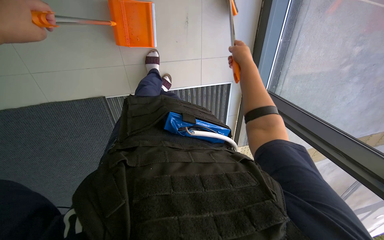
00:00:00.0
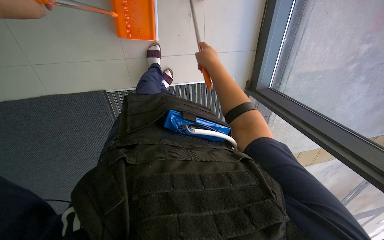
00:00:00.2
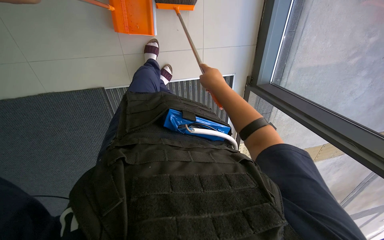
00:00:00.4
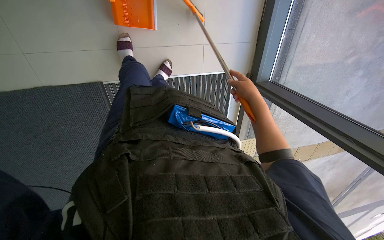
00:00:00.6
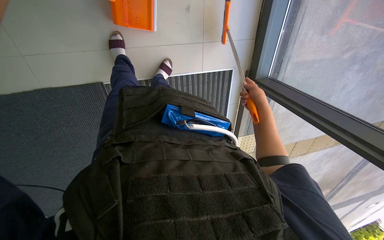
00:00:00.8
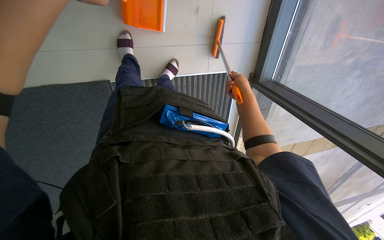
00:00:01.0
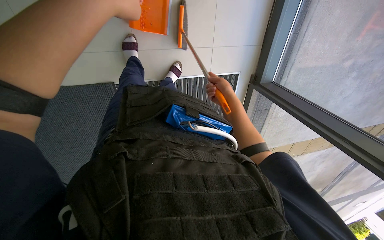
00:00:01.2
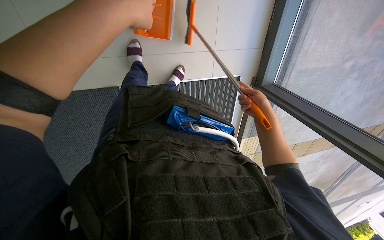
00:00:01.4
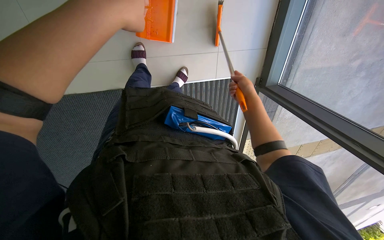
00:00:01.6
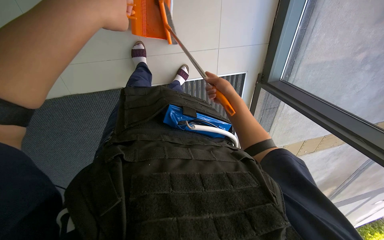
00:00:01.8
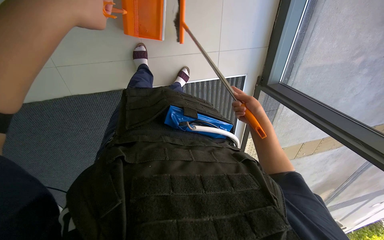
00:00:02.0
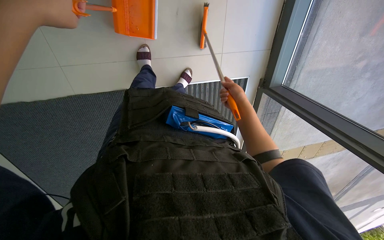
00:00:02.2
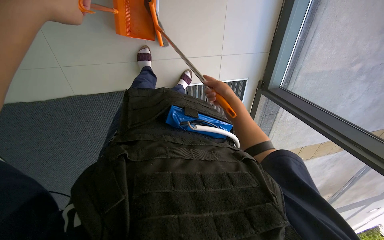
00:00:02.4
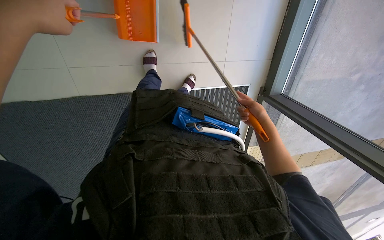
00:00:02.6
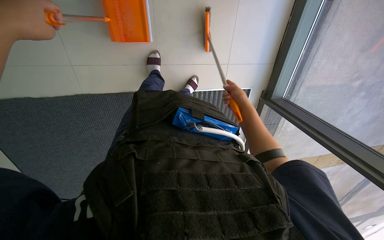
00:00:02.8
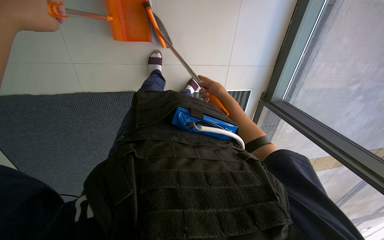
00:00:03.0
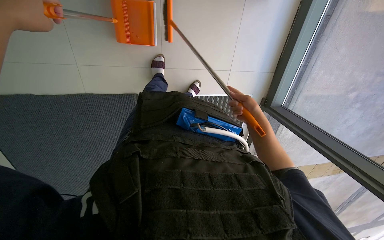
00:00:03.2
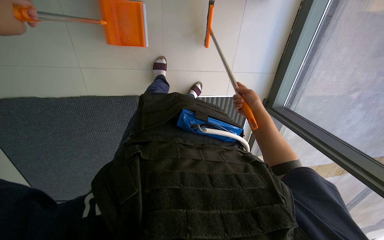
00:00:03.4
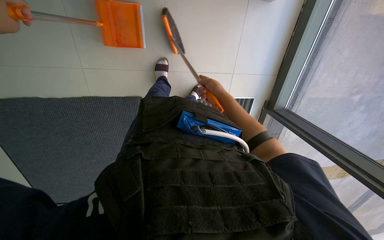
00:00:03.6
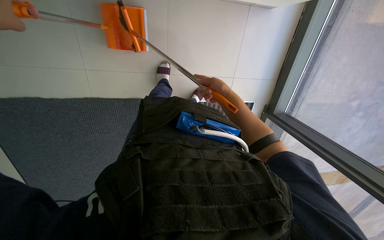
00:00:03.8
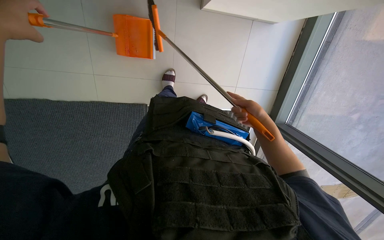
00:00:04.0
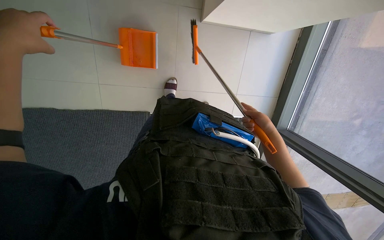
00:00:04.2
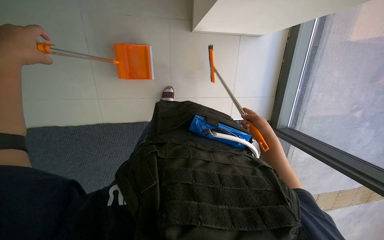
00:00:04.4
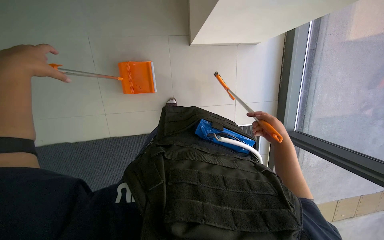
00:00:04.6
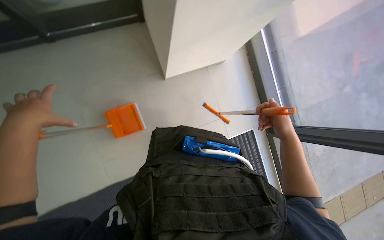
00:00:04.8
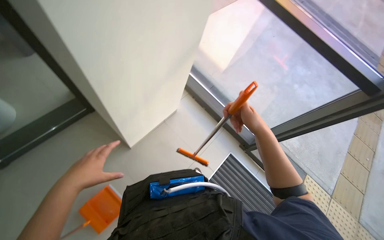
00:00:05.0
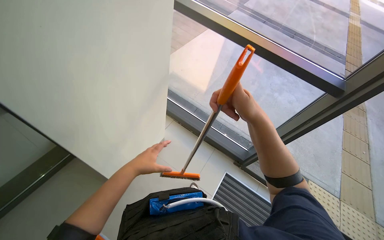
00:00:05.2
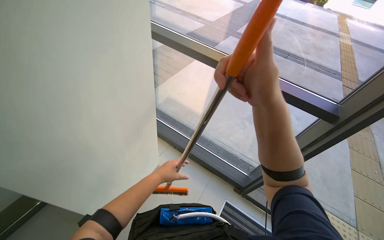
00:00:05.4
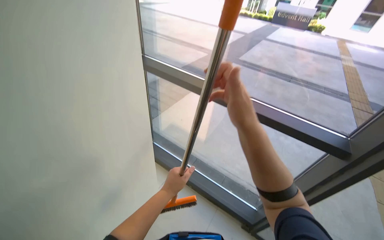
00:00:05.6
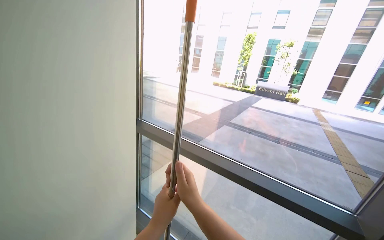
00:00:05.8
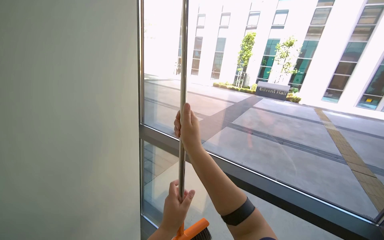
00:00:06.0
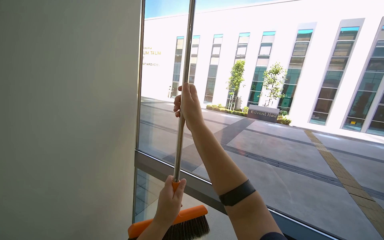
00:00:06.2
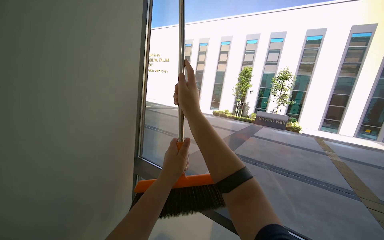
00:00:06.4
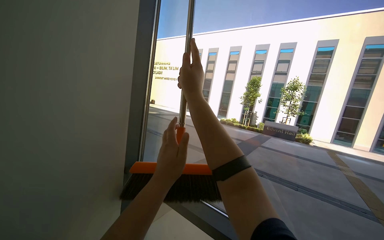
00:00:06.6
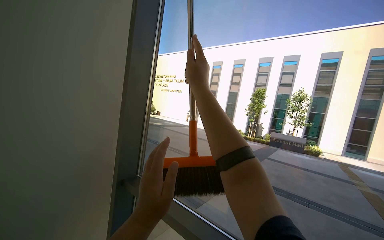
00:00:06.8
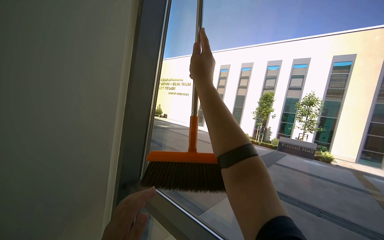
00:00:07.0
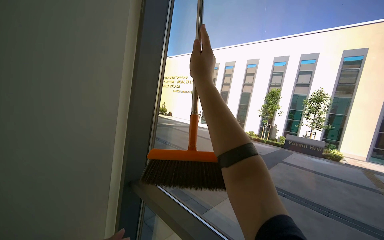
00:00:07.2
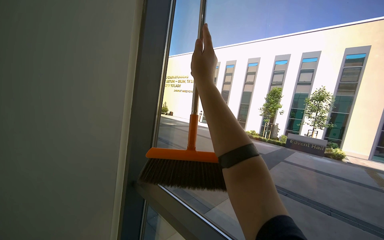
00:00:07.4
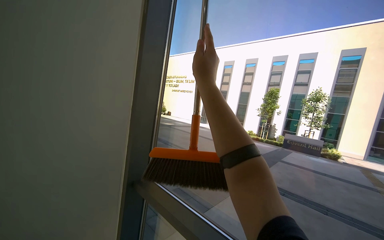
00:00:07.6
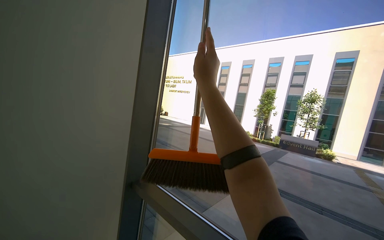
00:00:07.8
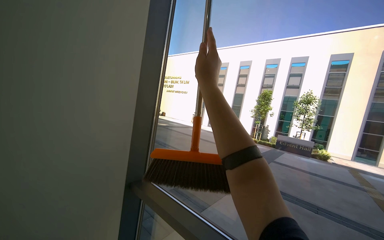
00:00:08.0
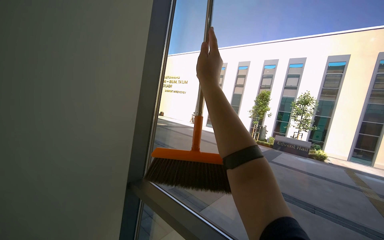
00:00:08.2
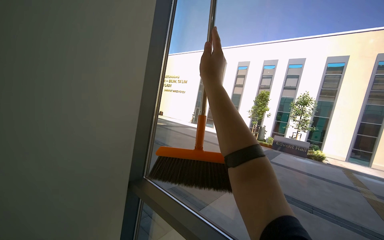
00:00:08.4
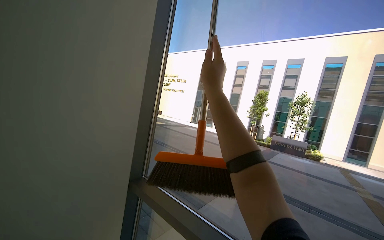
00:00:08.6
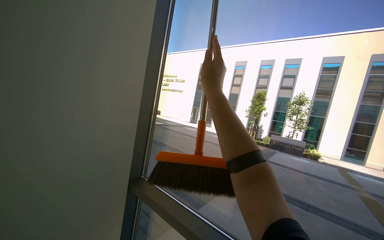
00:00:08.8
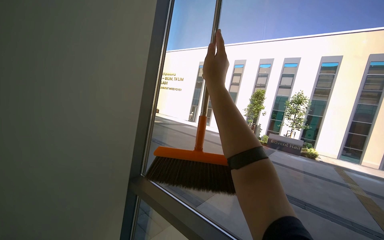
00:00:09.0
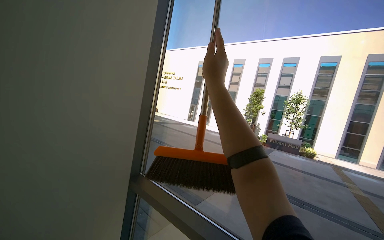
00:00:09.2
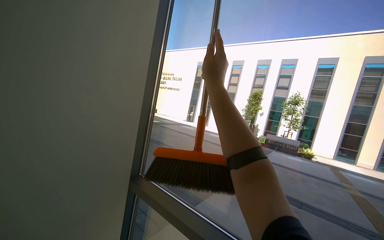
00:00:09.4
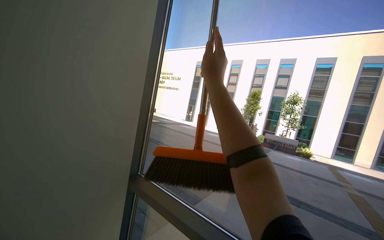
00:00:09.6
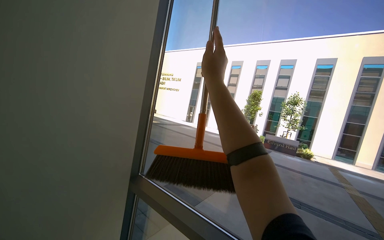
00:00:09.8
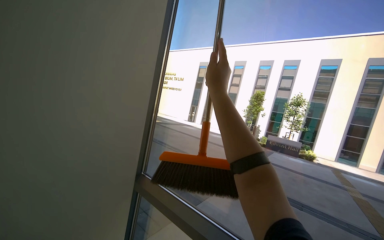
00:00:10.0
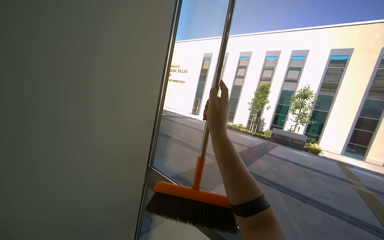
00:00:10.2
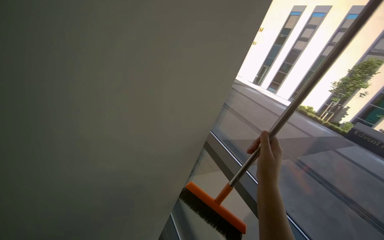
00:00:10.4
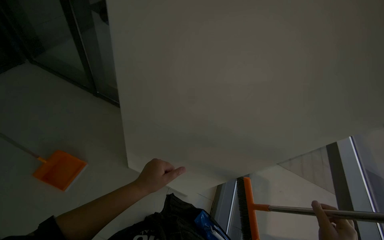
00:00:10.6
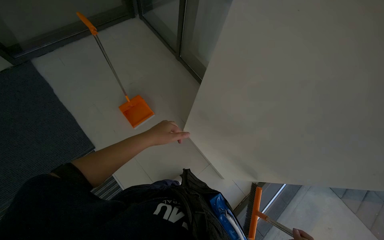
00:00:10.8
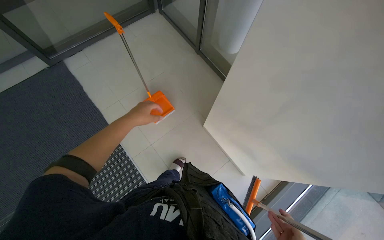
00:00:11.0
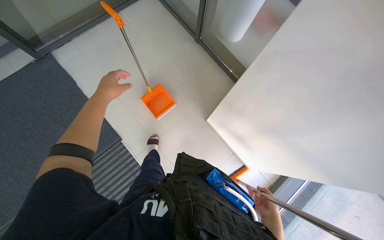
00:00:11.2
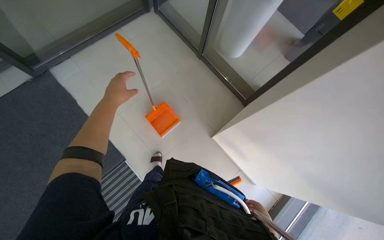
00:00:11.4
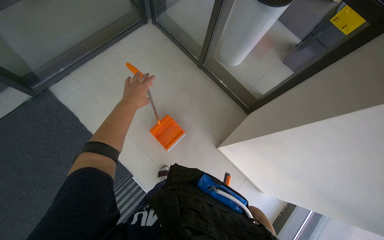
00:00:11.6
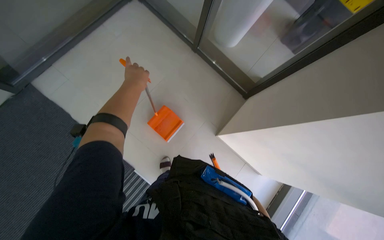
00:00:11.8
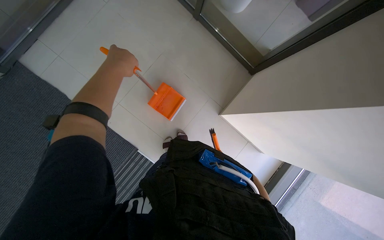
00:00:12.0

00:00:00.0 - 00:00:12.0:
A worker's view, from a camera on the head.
Job: sweeping floor.
The whole recording: Sweeping floor with broom and dustpan. The worker sweeps the floor with a broom and collects debris with a dustpan.
00:00:00.0 - 00:00:01.6: The right hand goes left and right, about 20 cm each way, reversing 3 times.
00:00:01.6 - 00:00:03.0: The right hand goes left and right, some 10 cm each way, reversing 4 times.
00:00:03.0 - 00:00:04.4: The wearer looks some 15 degrees further upward. The right hand swings left and right, approximately 15 cm each way, with 2 reversals.
00:00:04.4 - 00:00:06.0: The camera travels approximately 40 cm. The camera pitches upward, by about 75 degrees. The scene rotates counterclockwise by approximately 55 degrees.
00:00:06.0 - 00:00:07.6: The view tips upward by roughly 20 degrees. The right hand shifts approximately 25 cm up the picture.
00:00:09.0 - 00:00:10.4: The wearer's head swings roughly 25 degrees to the left. The camera pitches downward, by some 15 degrees.

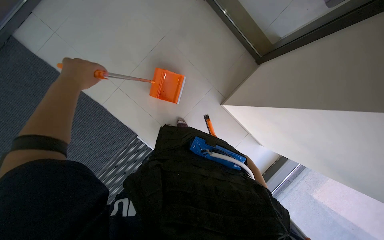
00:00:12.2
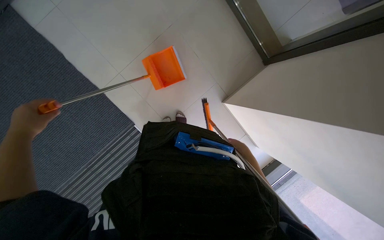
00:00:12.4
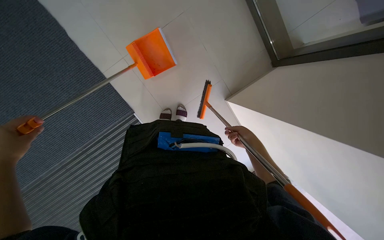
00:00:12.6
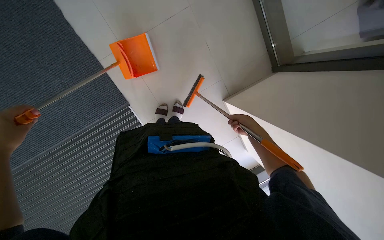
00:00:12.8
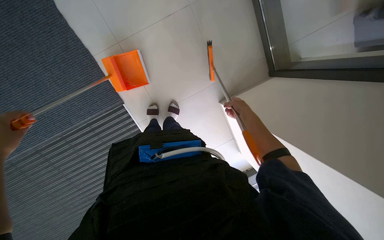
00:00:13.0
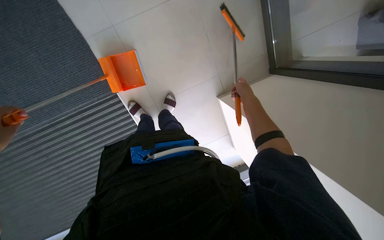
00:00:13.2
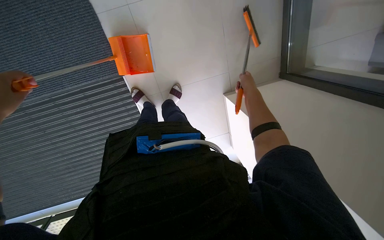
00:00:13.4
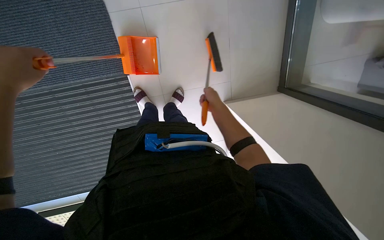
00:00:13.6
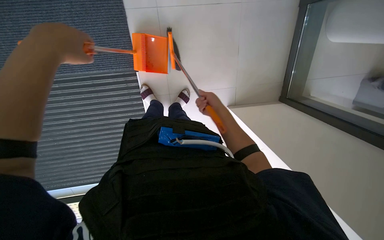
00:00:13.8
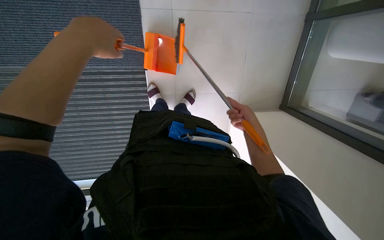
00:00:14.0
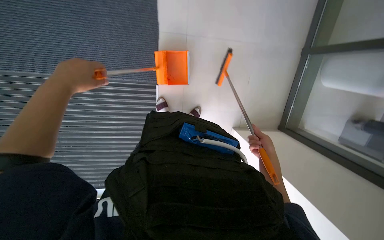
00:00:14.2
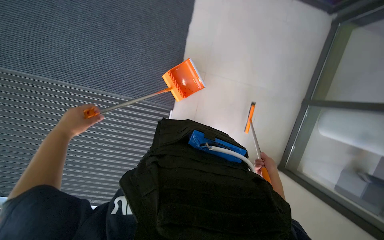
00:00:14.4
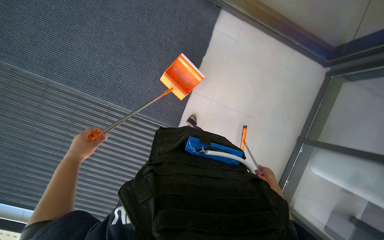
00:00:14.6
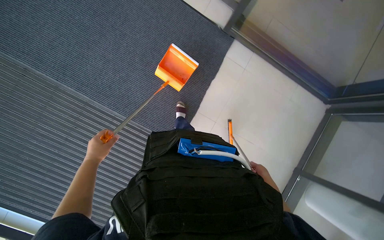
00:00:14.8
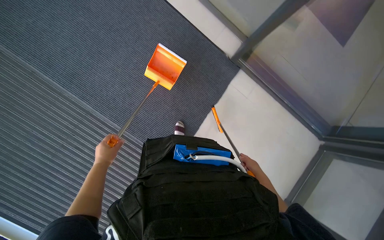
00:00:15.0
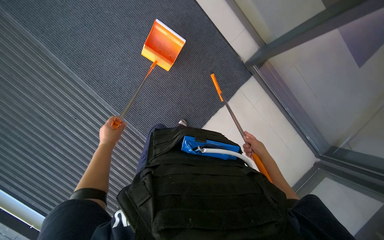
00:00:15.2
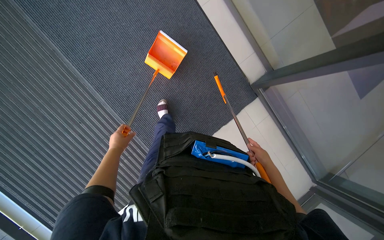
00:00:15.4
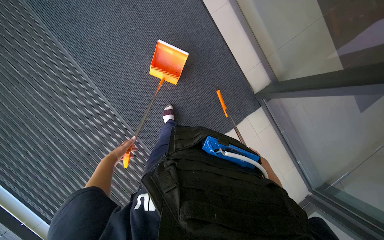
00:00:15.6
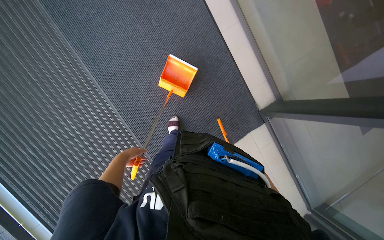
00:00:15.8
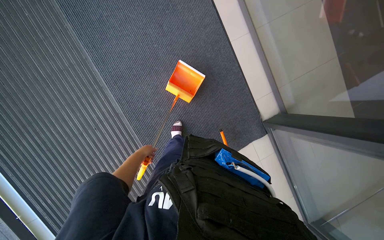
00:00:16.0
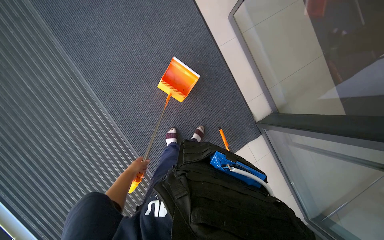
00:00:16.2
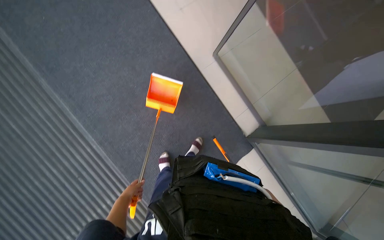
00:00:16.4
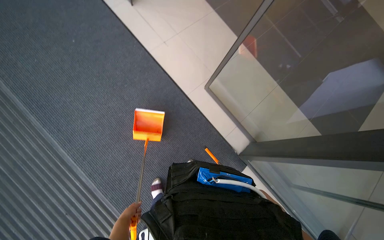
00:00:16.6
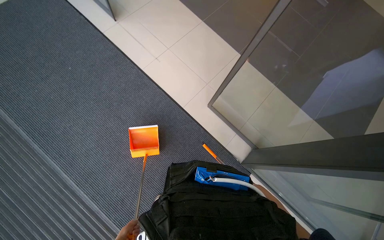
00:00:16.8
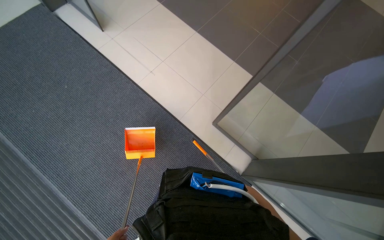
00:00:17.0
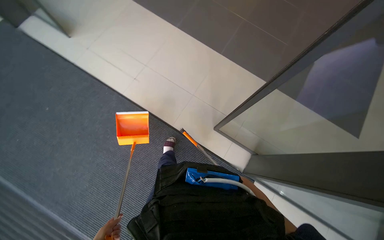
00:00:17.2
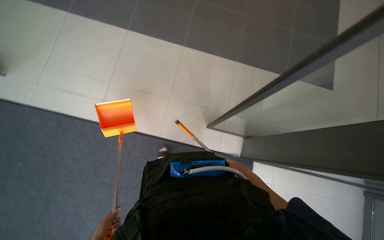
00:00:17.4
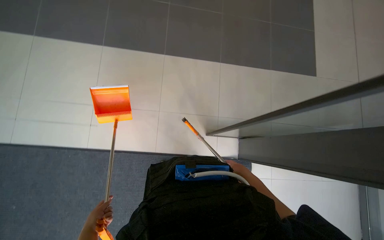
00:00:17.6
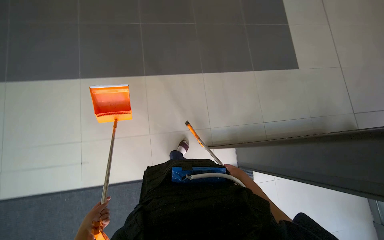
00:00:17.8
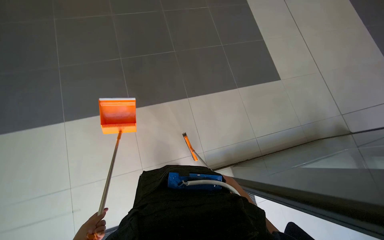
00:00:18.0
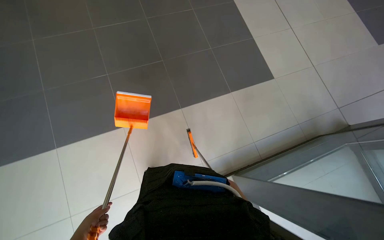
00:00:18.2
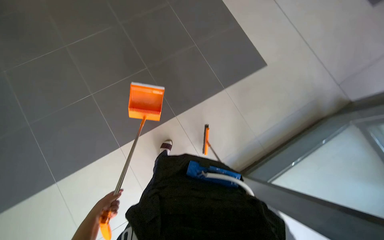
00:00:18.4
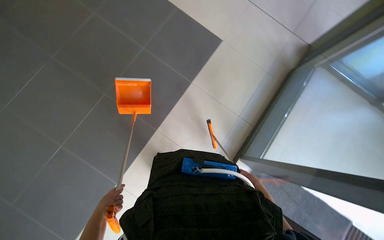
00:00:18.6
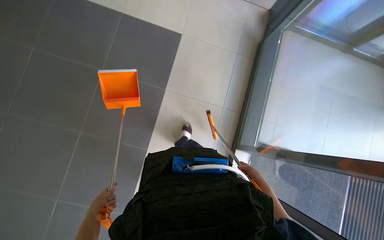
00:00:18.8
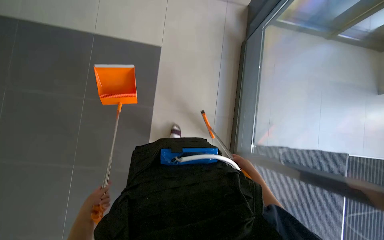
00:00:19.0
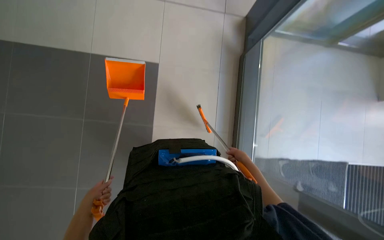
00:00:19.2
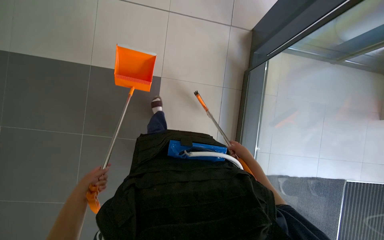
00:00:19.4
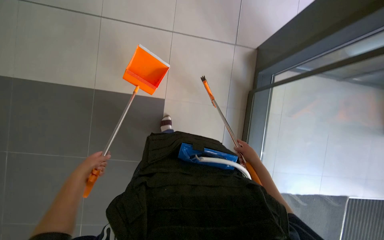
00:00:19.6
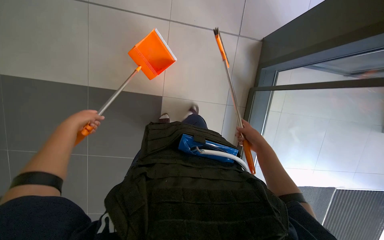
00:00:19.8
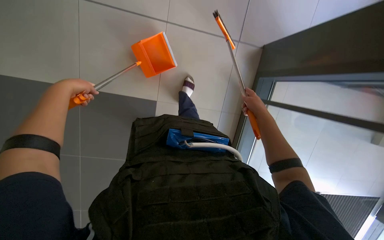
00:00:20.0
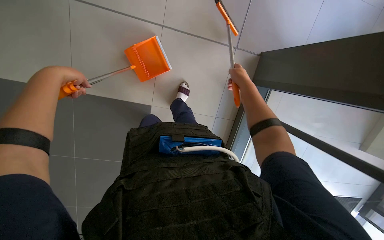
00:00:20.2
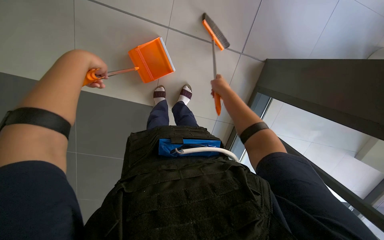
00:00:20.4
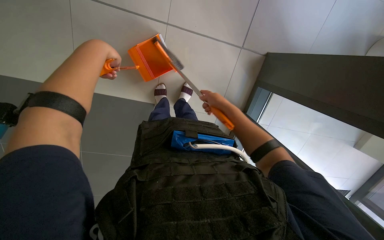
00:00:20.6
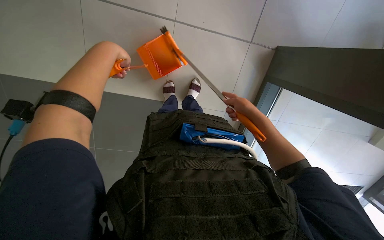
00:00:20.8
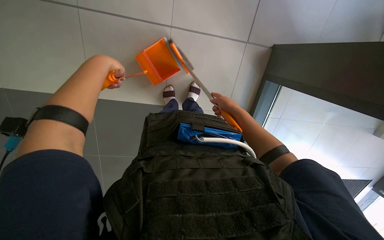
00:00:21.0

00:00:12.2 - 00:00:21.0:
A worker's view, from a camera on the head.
Job: sweeping floor.
The whole recording: Sweeping floor with broom and dustpan. The worker sweeps the floor with a broom and collects debris with a dustpan.
00:00:12.2 - 00:00:13.6: The scene rotates clockwise by some 35 degrees.
00:00:13.6 - 00:00:15.2: The wearer looks approximately 40 degrees further upward. Everything in view rotates some 50 degrees clockwise.
00:00:15.2 - 00:00:16.6: The wearer looks some 20 degrees further upward.
00:00:16.6 - 00:00:18.0: Everything in view rotates approximately 40 degrees counterclockwise.
00:00:18.0 - 00:00:19.6: The scene rotates counterclockwise by some 40 degrees.
00:00:19.6 - 00:00:21.0: The right hand travels nearer to the camera, to the left and up the picture by roughly 20 cm. Meanwhile the left hand goes some 25 cm up the picture, nearer to the camera and to the right.
